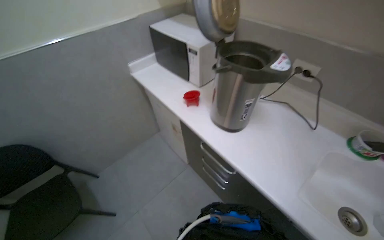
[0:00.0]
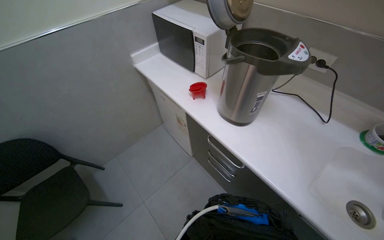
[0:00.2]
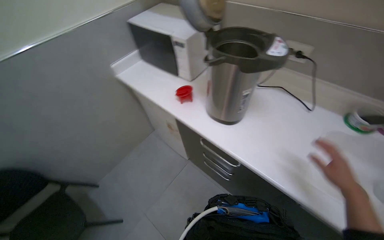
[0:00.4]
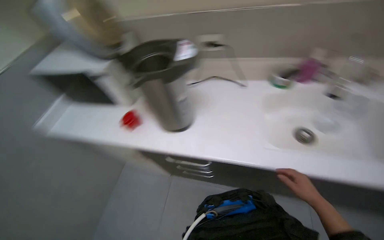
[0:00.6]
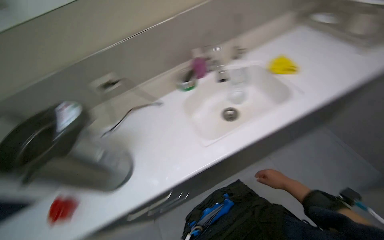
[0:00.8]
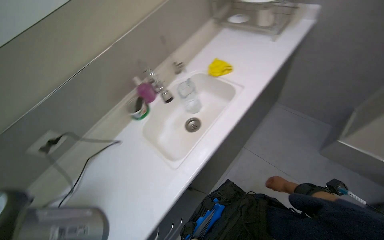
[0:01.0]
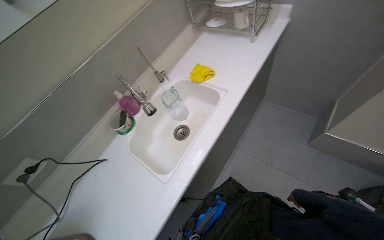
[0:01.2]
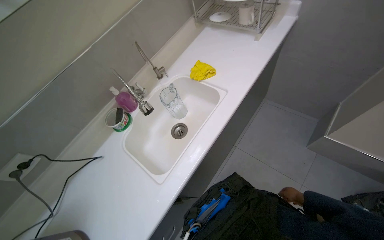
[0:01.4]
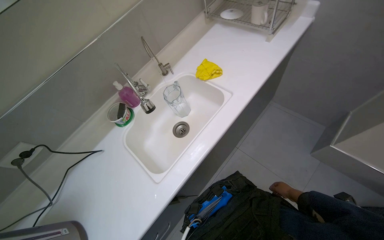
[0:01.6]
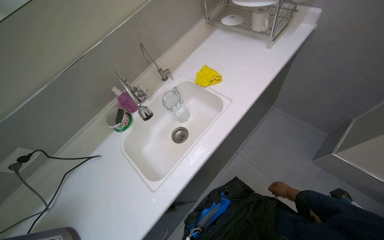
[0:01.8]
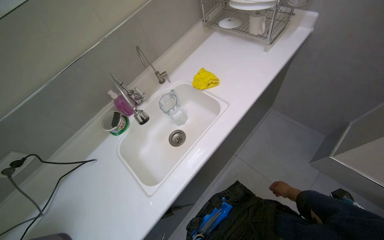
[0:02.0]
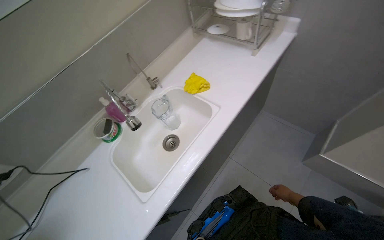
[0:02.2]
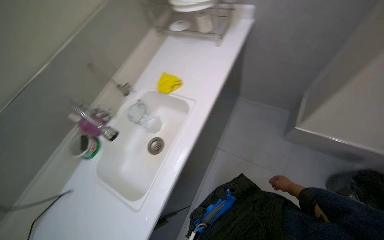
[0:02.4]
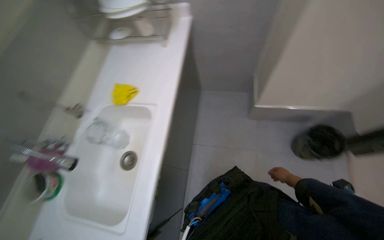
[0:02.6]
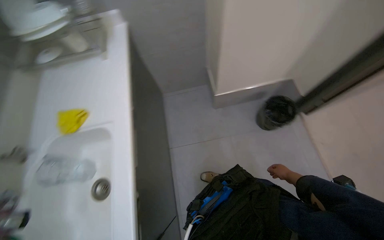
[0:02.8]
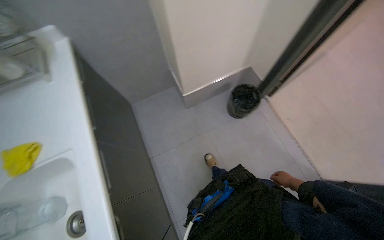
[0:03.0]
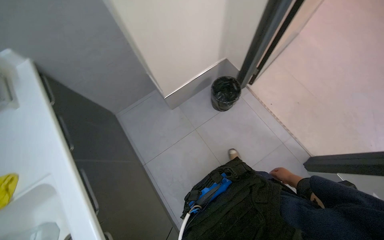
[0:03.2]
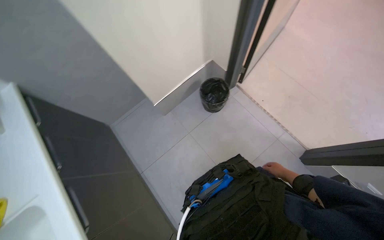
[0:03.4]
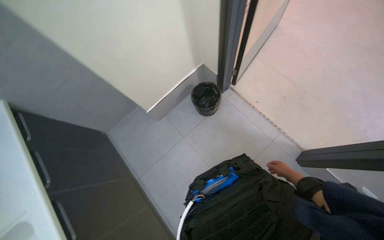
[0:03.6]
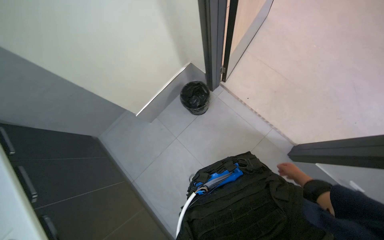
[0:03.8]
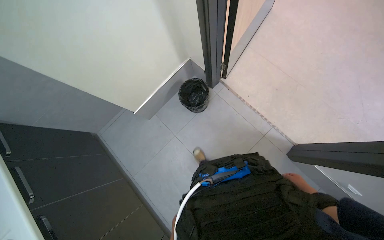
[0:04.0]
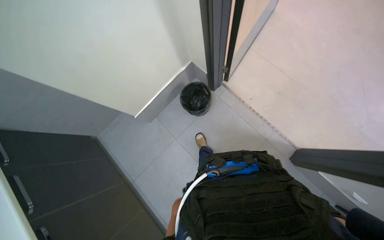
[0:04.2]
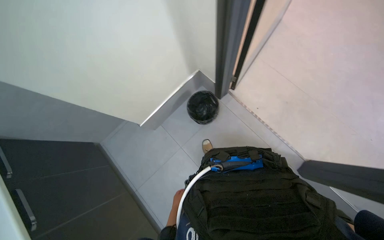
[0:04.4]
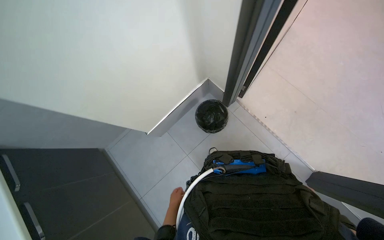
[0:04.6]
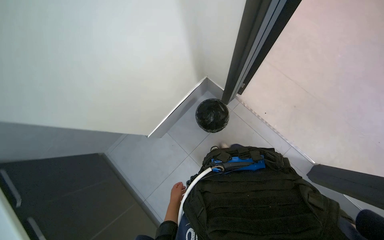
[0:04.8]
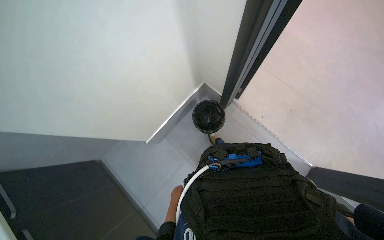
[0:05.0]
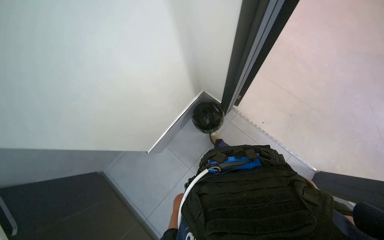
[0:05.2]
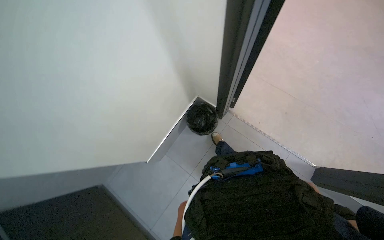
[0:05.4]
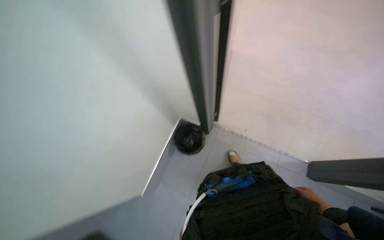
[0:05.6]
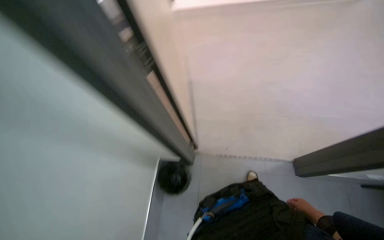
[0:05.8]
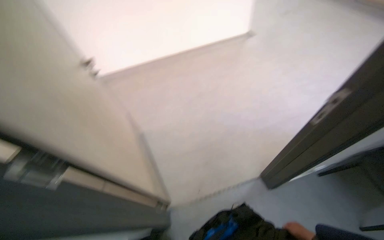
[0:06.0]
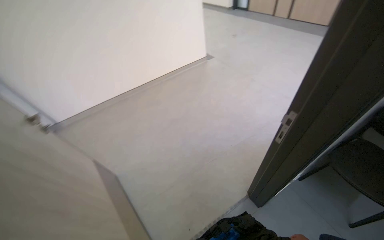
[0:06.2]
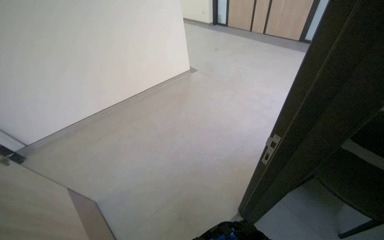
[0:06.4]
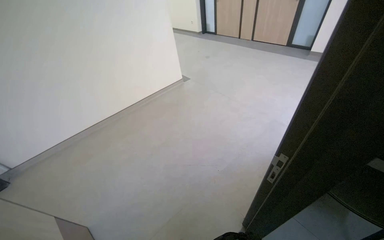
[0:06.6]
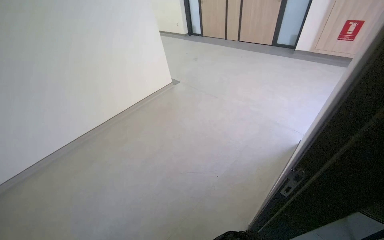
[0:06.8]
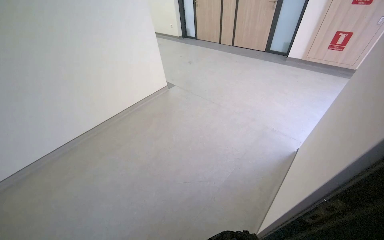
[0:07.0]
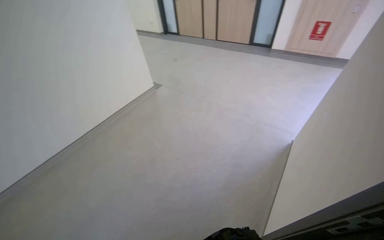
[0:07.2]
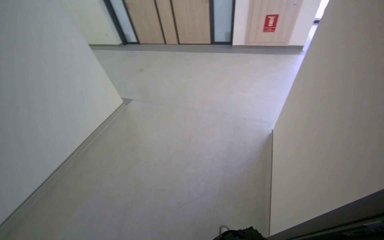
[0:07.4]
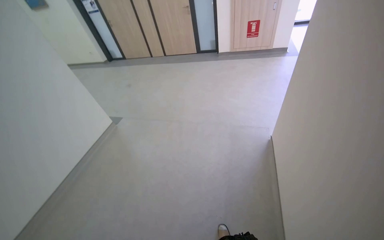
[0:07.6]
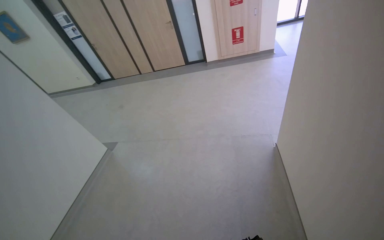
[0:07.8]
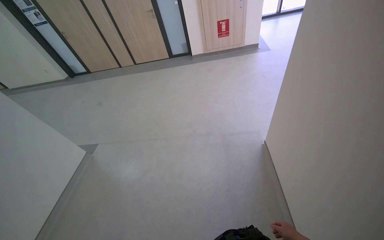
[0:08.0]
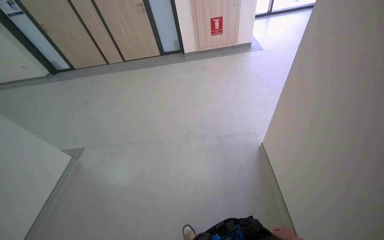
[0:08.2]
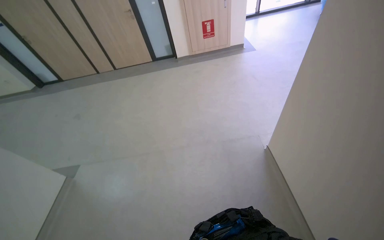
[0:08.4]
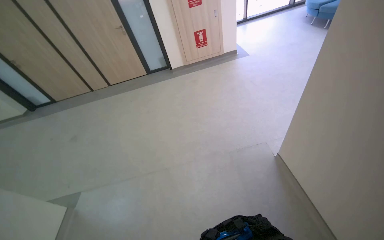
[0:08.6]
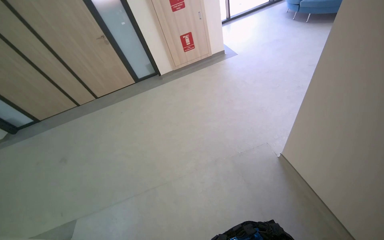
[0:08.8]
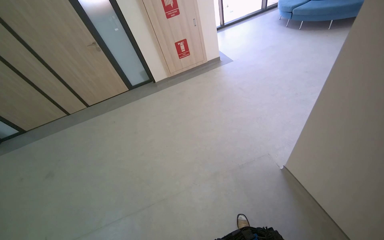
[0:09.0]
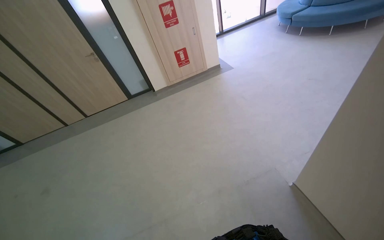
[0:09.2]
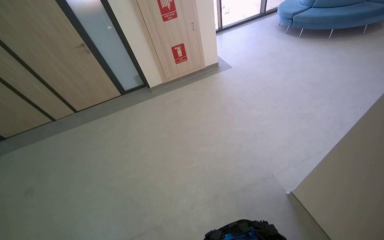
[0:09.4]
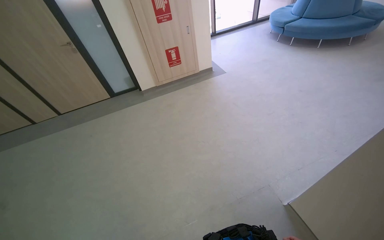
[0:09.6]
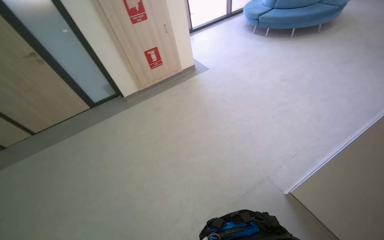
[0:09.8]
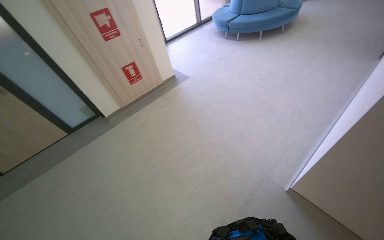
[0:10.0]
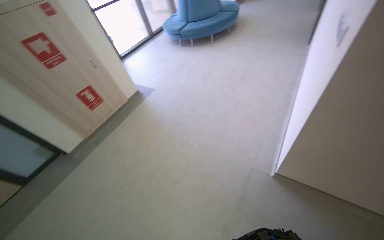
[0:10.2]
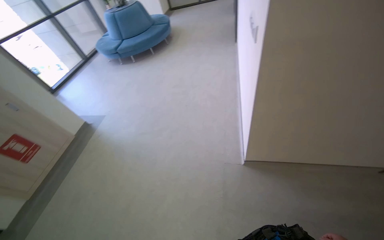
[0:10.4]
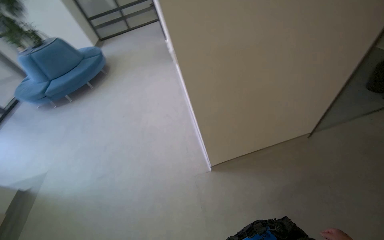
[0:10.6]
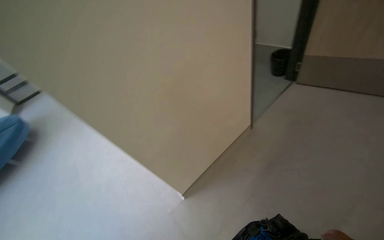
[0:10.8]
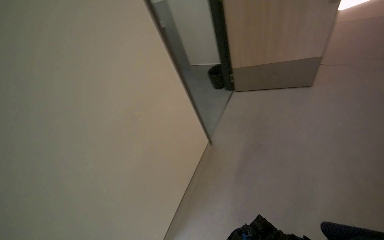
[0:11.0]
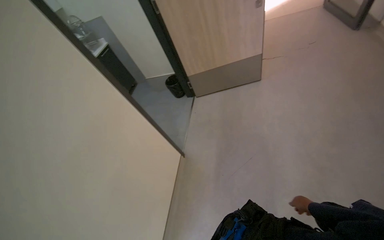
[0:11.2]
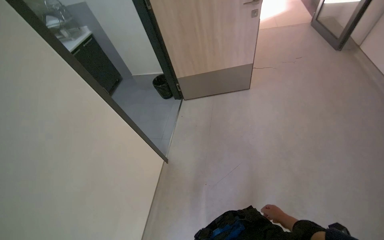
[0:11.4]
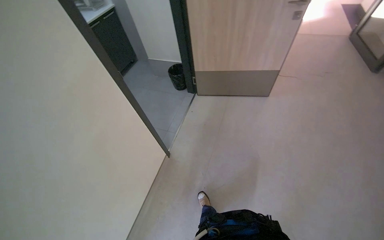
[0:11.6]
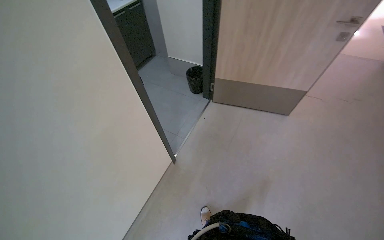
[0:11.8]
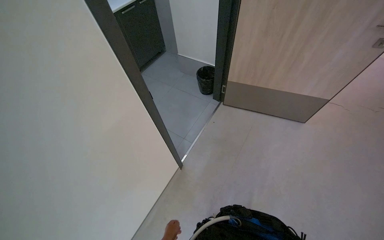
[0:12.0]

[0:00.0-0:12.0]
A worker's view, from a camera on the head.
Job: wiping surfaces.
The whole recording: Wiping kitchen counter. The worker wipes the kitchen counter with a yellow cloth.
0:00.0 to 0:01.6: The wearer's head swings roughly 95 degrees to the right.
0:01.6 to 0:03.0: The head rotates roughly 65 degrees to the right.
0:03.0 to 0:04.4: The wearer moves approximately 50 cm.
0:04.4 to 0:06.0: The wearer looks approximately 35 degrees further to the right. The view tips upward by about 25 degrees.
0:06.0 to 0:07.6: The head travels roughly 80 cm. The head rotates approximately 55 degrees to the right. The camera pitches upward, by approximately 15 degrees.
0:07.6 to 0:09.0: The camera is carried roughly 80 cm. The wearer looks roughly 35 degrees further to the right.
0:09.0 to 0:10.4: The camera is carried approximately 60 cm. The wearer's head swings some 60 degrees to the right.
0:10.4 to 0:12.0: The head travels approximately 1 m. The wearer looks roughly 65 degrees further to the right. The wearer looks about 15 degrees further upward.

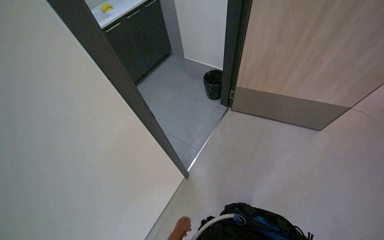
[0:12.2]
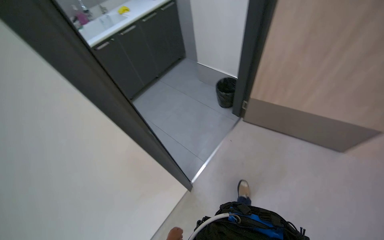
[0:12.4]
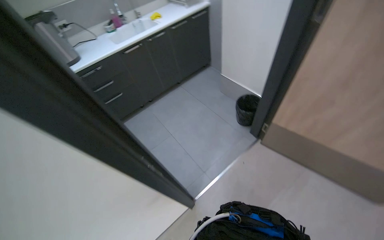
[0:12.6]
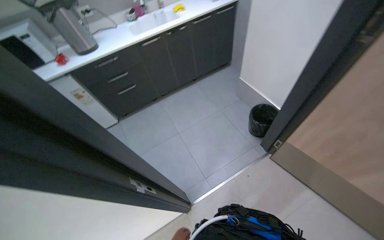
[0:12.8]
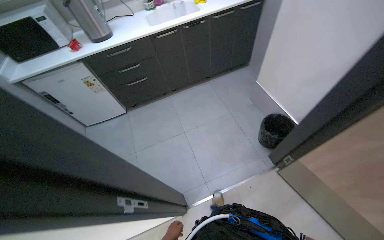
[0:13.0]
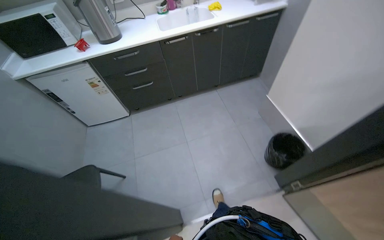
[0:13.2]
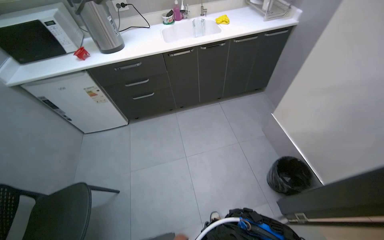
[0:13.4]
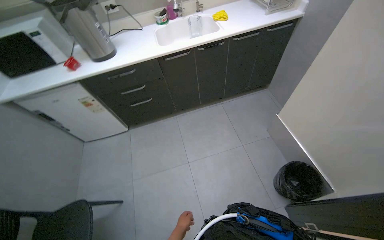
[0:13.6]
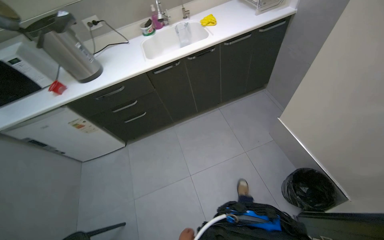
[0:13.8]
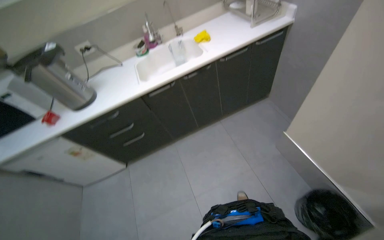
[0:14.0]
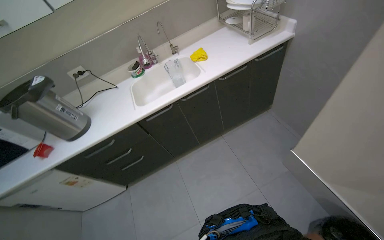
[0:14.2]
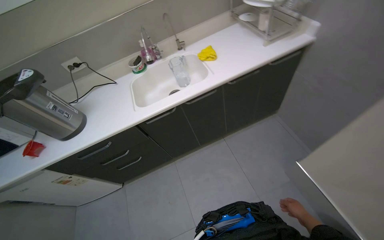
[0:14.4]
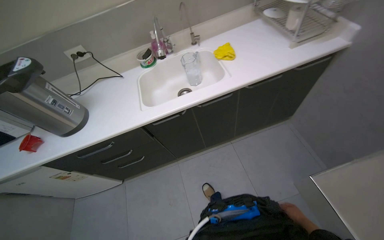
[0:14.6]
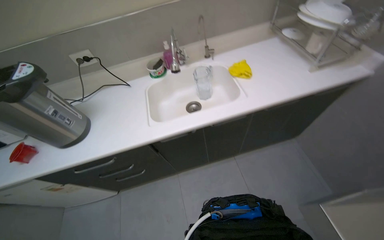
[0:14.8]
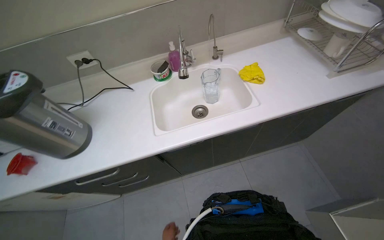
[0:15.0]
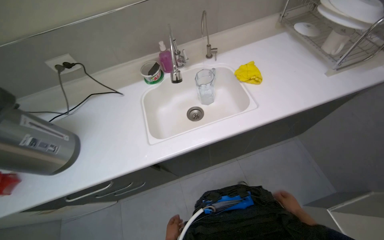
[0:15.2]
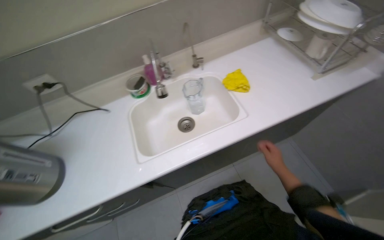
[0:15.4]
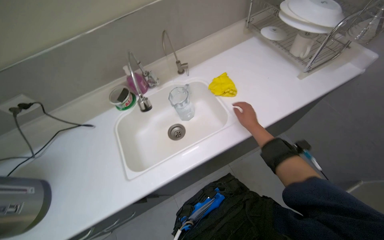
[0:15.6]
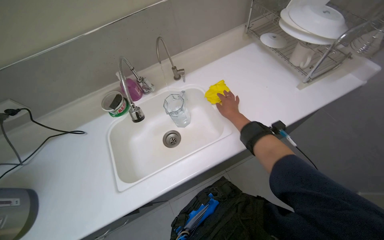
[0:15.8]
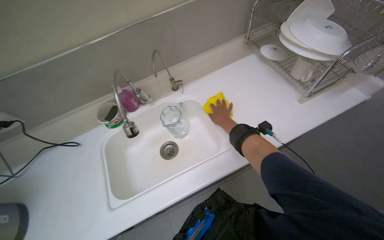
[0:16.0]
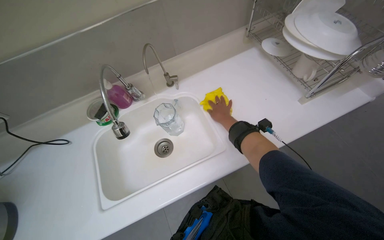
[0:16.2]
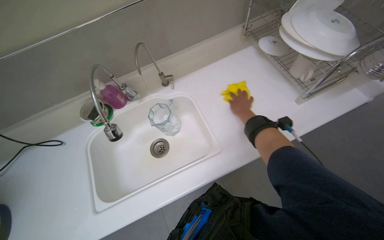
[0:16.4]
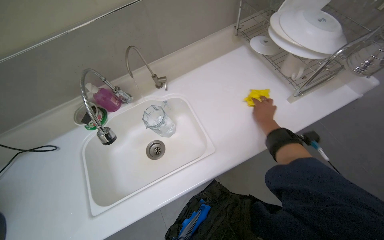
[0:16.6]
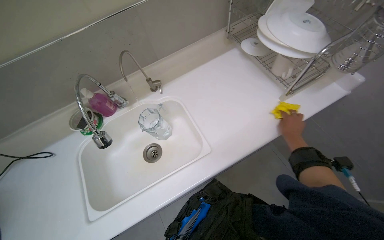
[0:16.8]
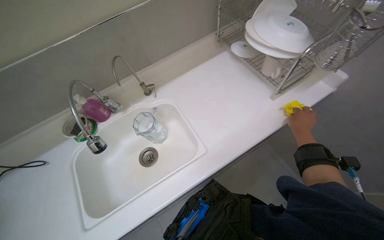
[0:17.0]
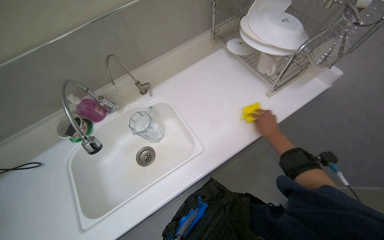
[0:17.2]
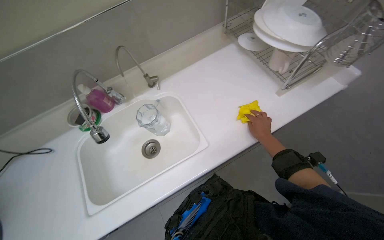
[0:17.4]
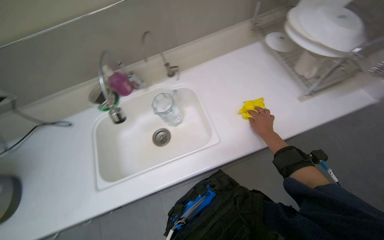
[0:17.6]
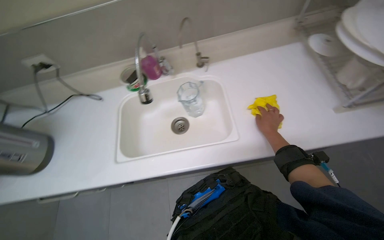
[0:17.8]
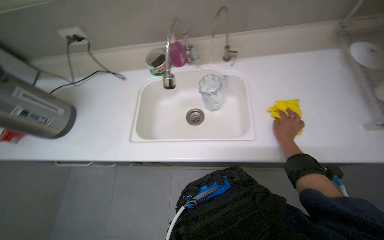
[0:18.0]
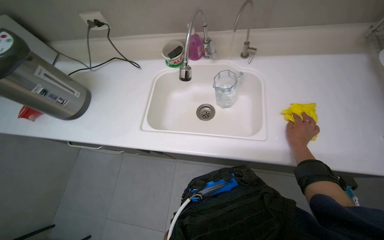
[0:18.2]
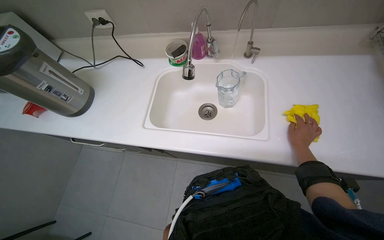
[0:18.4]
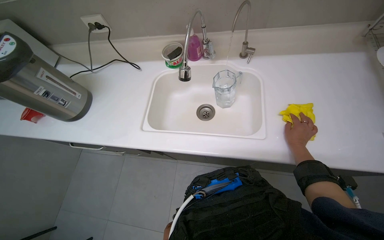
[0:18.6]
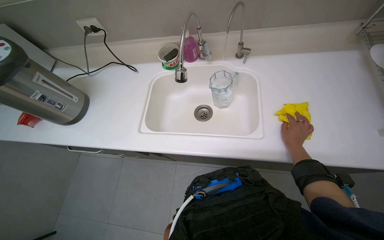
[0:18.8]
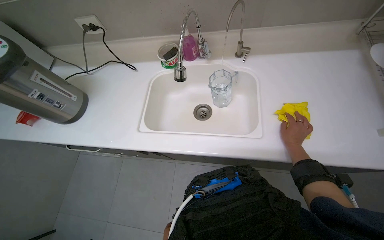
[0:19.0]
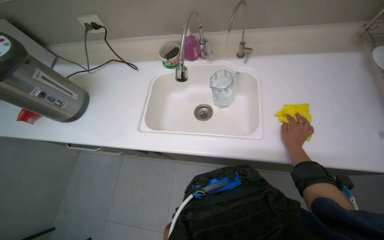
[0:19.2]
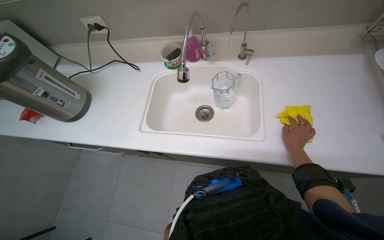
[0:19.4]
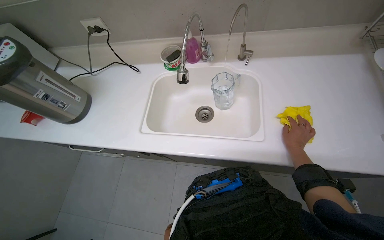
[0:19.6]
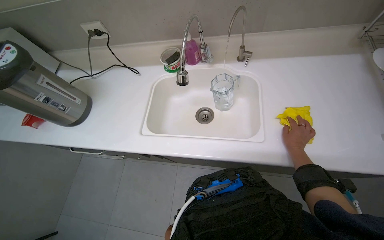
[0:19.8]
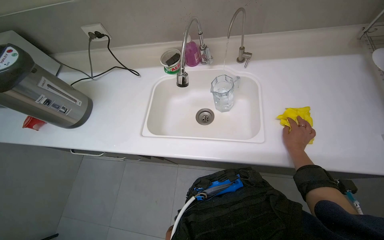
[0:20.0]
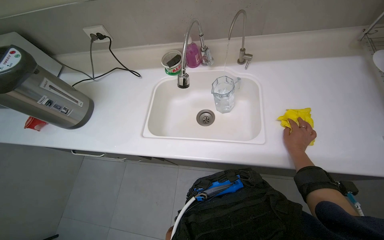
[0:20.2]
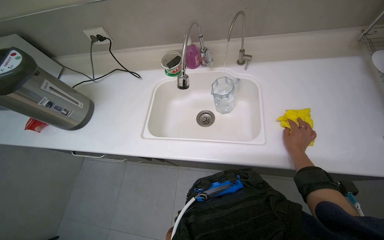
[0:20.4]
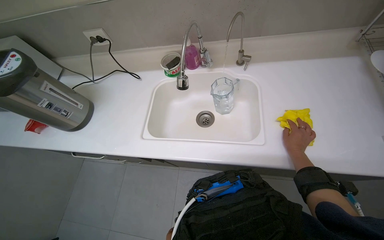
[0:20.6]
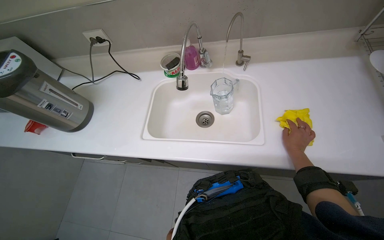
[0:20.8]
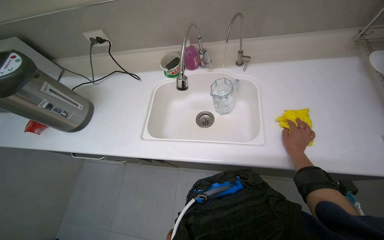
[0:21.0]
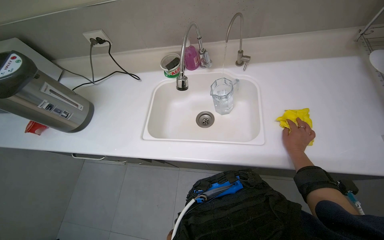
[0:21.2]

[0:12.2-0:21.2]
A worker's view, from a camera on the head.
Job: wiping surfaces.
The whole recording: Wiping kitchen counter. The worker wipes the kitchen counter with a yellow cloth.
0:12.2 to 0:13.8: The camera travels some 90 cm. The wearer's head swings some 35 degrees to the left.
0:13.8 to 0:15.2: The wearer moves approximately 80 cm.
0:15.2 to 0:16.6: The right hand travels up the picture by about 50 cm.
0:16.6 to 0:18.2: The head rotates approximately 35 degrees to the left.
